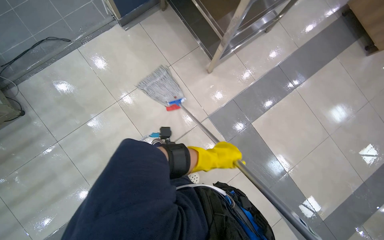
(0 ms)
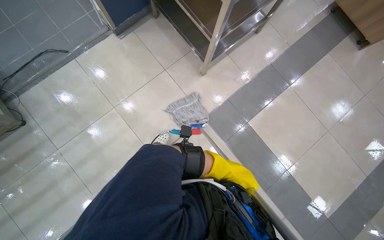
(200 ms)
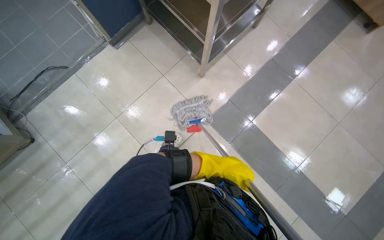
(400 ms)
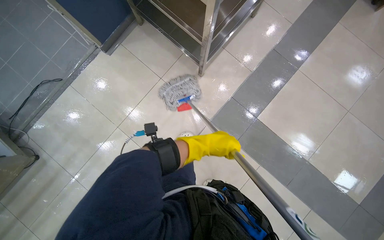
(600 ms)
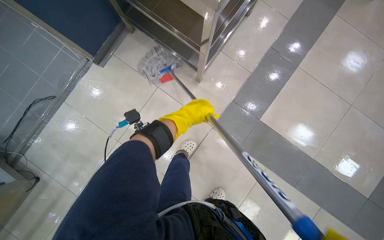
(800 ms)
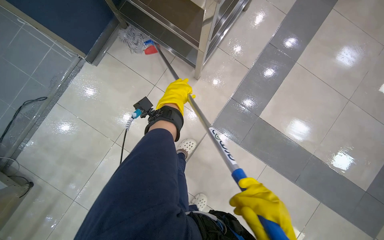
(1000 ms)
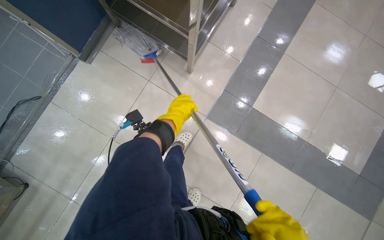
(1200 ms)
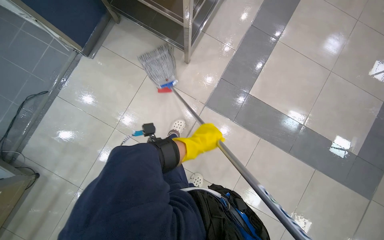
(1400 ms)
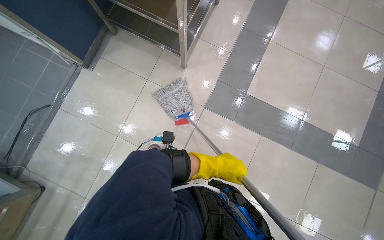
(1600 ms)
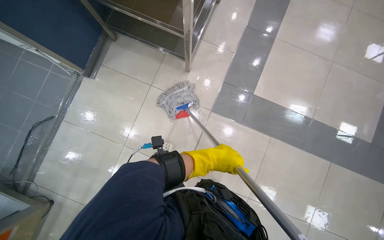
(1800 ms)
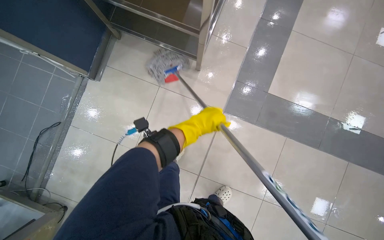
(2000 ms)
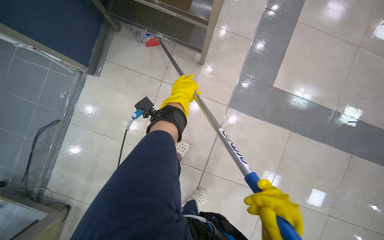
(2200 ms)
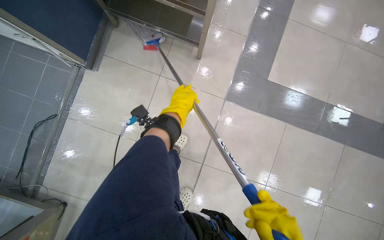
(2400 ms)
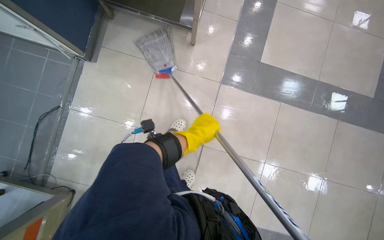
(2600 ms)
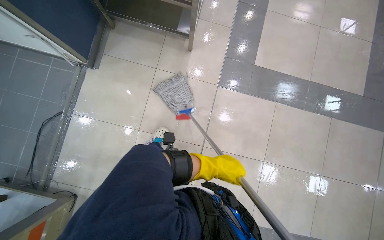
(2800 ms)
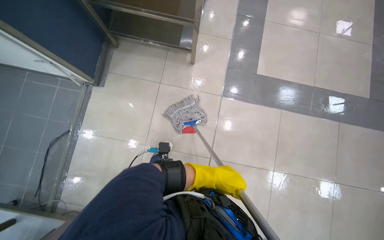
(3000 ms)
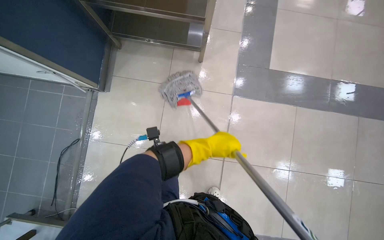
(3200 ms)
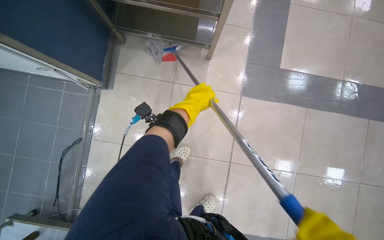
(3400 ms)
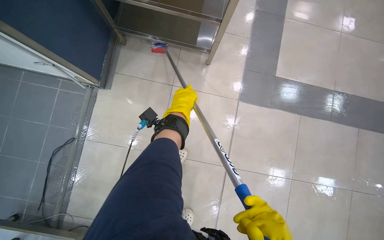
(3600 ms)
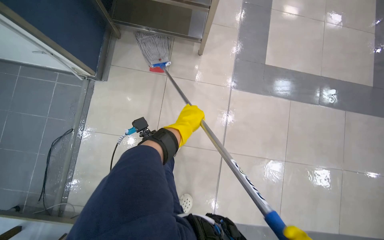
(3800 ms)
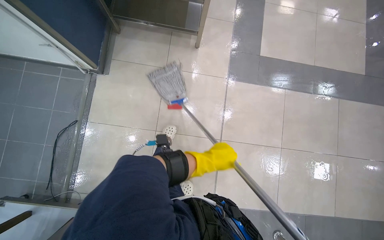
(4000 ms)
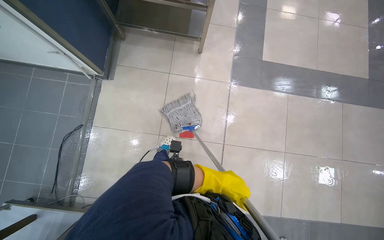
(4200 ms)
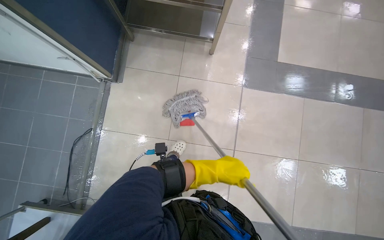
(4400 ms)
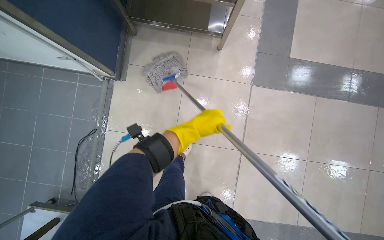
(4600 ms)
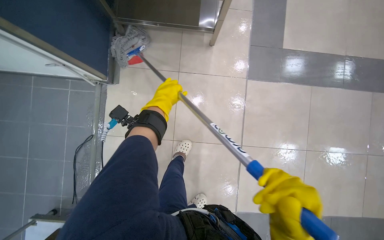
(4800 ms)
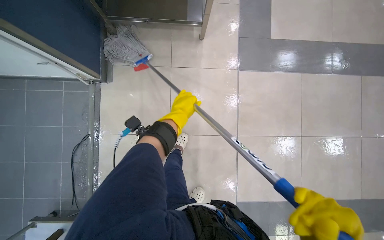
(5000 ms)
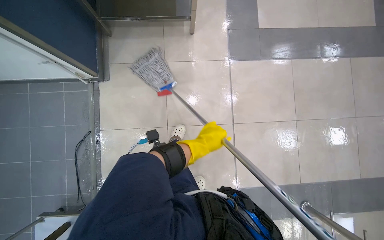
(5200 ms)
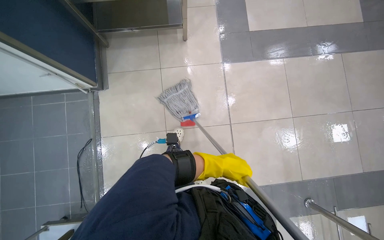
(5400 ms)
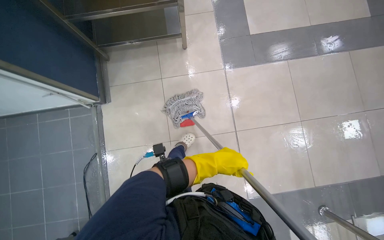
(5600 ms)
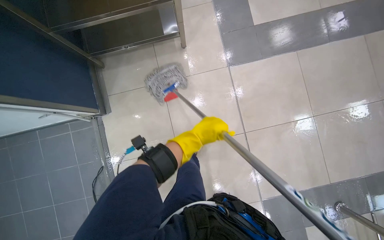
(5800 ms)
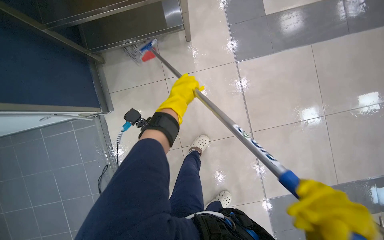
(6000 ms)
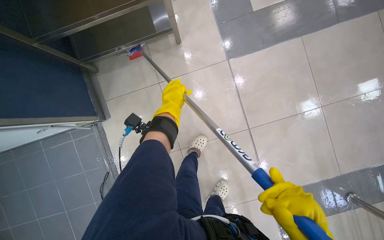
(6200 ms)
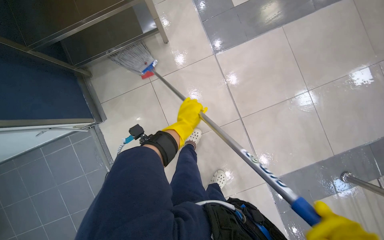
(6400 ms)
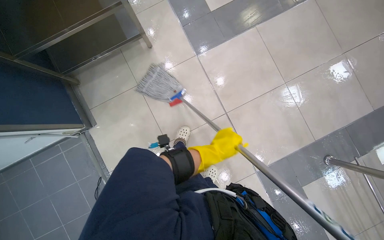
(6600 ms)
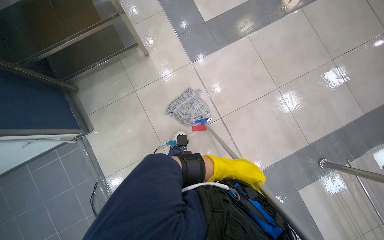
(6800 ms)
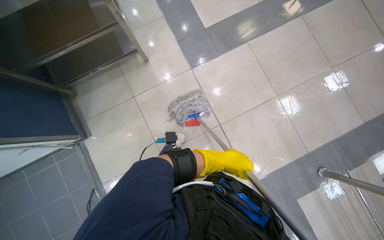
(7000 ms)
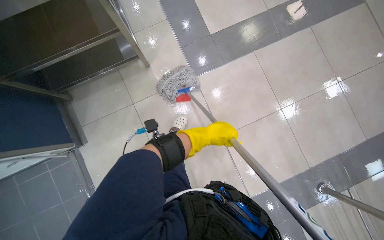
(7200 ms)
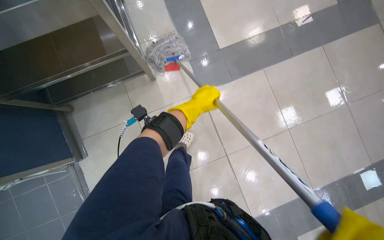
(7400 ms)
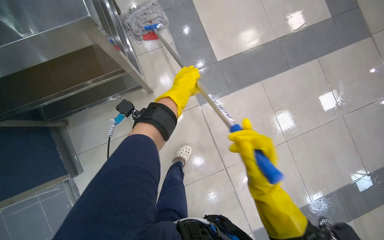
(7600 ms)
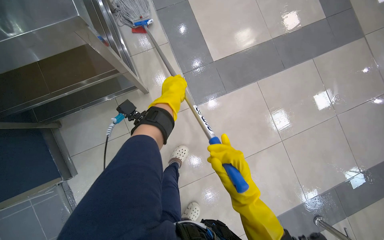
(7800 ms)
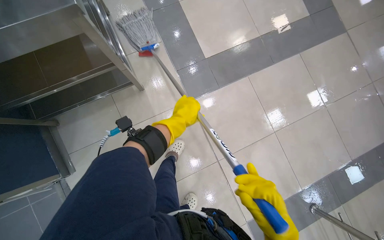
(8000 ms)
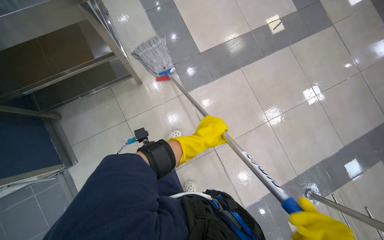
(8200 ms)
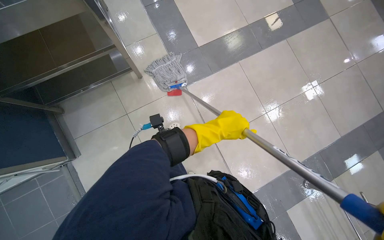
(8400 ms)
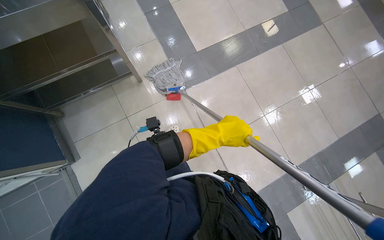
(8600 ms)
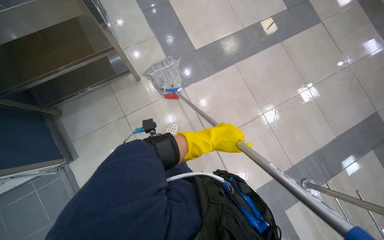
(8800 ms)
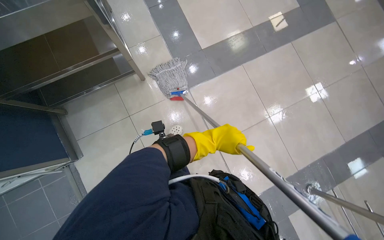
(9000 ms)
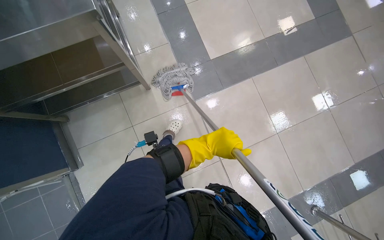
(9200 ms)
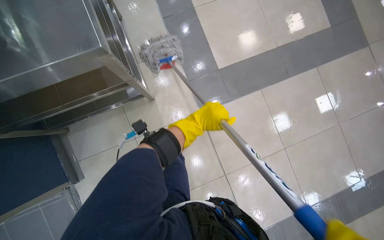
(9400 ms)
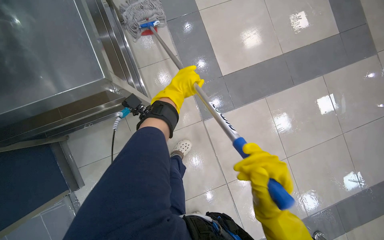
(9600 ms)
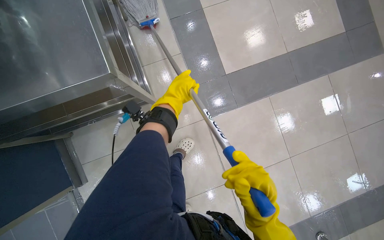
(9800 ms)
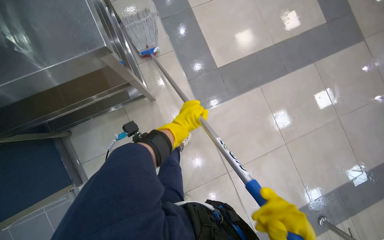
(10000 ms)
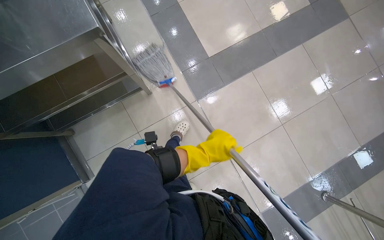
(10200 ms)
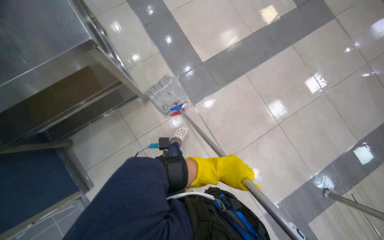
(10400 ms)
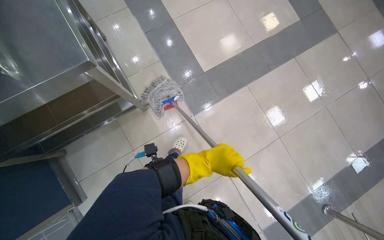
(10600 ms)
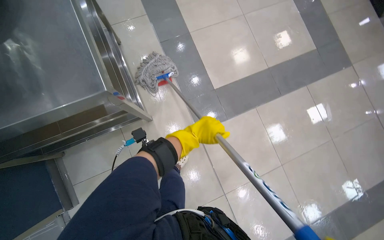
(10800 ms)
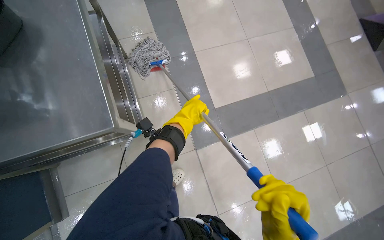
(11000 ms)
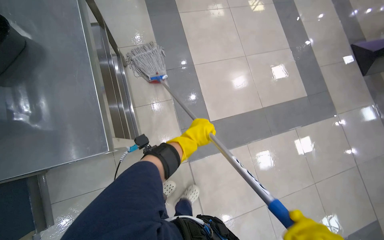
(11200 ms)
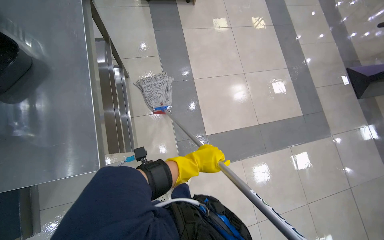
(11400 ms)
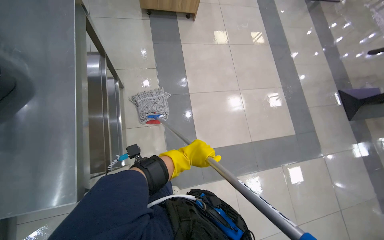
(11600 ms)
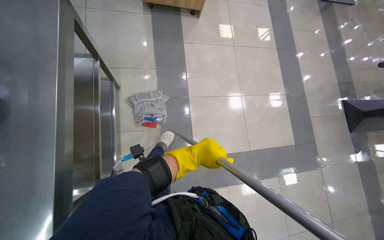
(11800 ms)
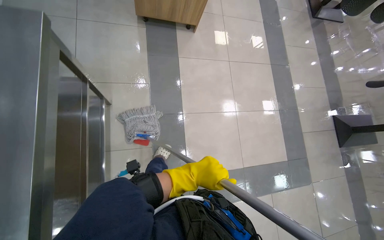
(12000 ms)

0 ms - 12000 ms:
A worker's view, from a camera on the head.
Job: mopping floor.
The whole recording: Mopping cafeteria floor. The worker mops the tiled floor of the cafeteria with a string mop.
0 ms - 1600 ms: The scene rotates counterclockwise by about 30 degrees. The right hand swings up and down the picture, some 30 cm each way, with 2 reversals.
1600 ms - 3000 ms: The right hand reaches approximately 40 cm up the picture, then returns.
3000 ms - 4400 ms: The right hand moves approximately 40 cm up the picture and comes back.
4400 ms - 6000 ms: The right hand swings up and down the picture, some 30 cm each way, with 2 reversals.
6000 ms - 7600 ms: The right hand reaches roughly 40 cm down the picture, then returns.
7600 ms - 9000 ms: The right hand goes some 50 cm down the picture and to the right.
10400 ms - 12000 ms: The wearer moves approximately 80 cm. The scene rotates clockwise by roughly 30 degrees.

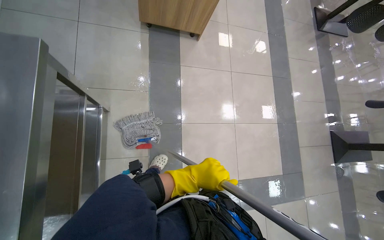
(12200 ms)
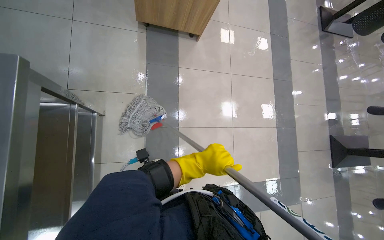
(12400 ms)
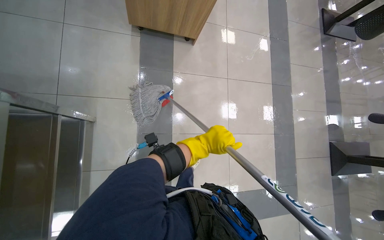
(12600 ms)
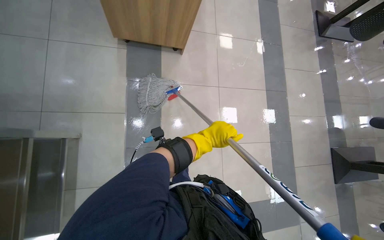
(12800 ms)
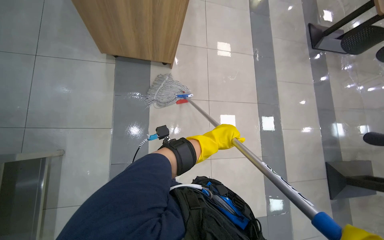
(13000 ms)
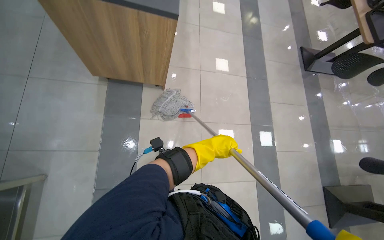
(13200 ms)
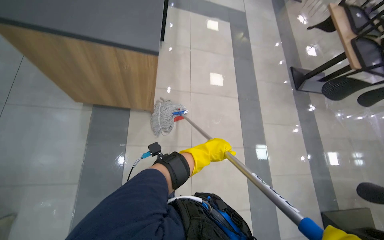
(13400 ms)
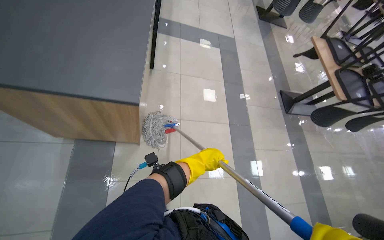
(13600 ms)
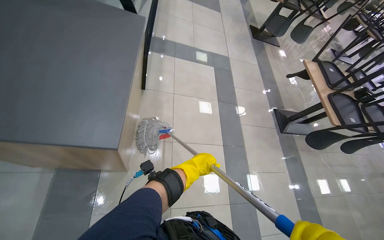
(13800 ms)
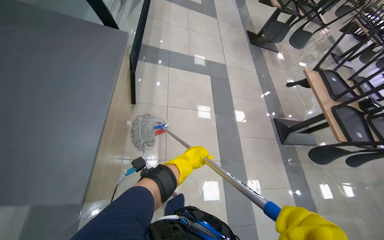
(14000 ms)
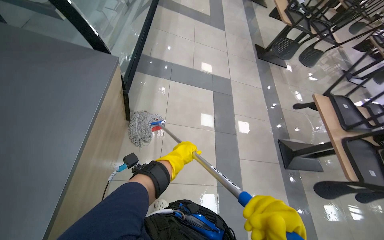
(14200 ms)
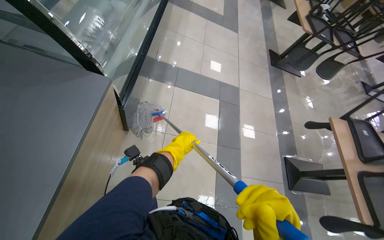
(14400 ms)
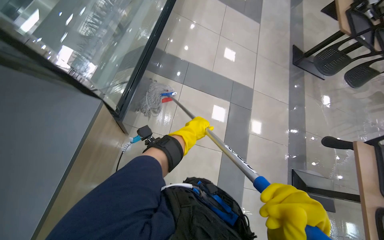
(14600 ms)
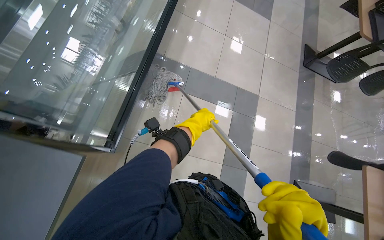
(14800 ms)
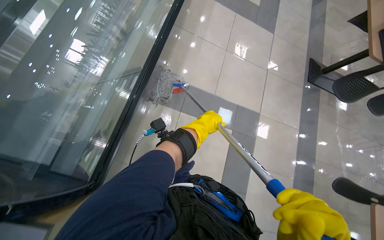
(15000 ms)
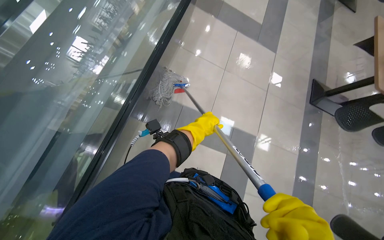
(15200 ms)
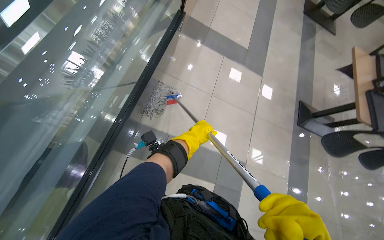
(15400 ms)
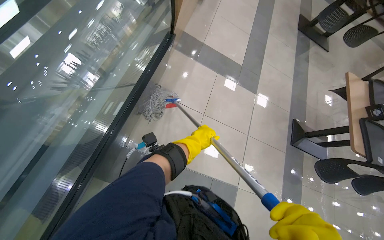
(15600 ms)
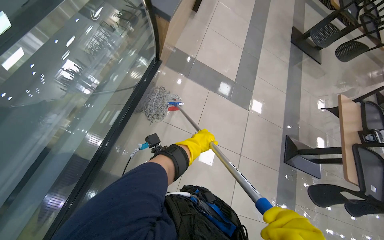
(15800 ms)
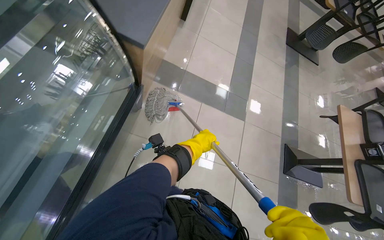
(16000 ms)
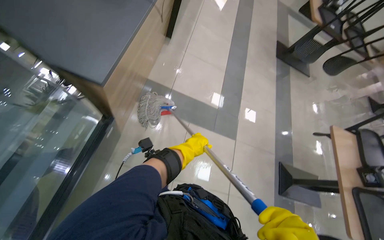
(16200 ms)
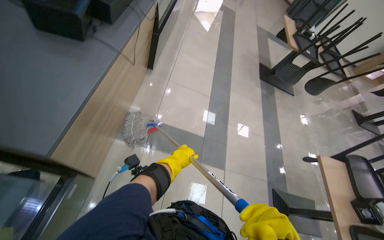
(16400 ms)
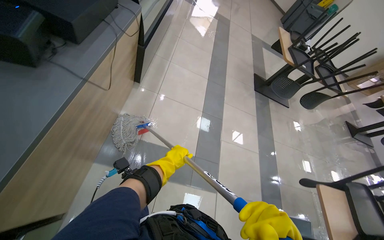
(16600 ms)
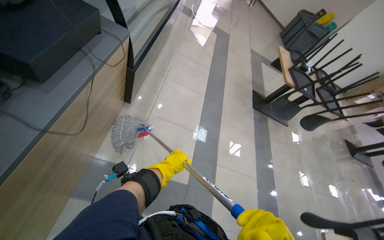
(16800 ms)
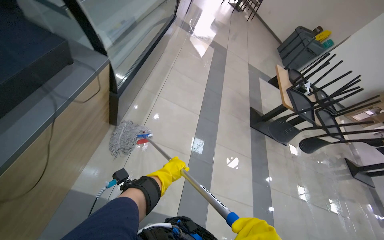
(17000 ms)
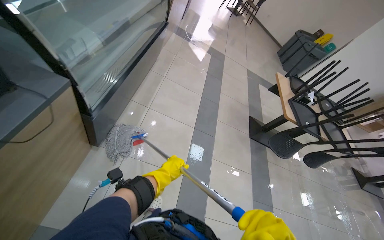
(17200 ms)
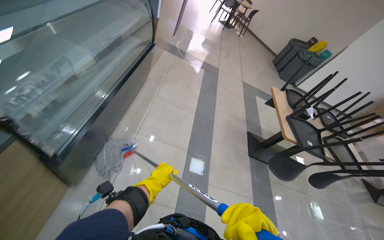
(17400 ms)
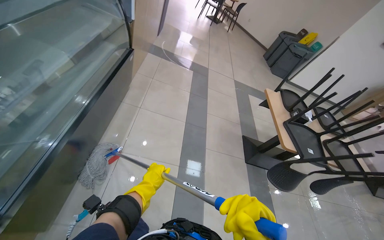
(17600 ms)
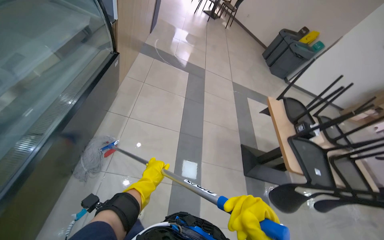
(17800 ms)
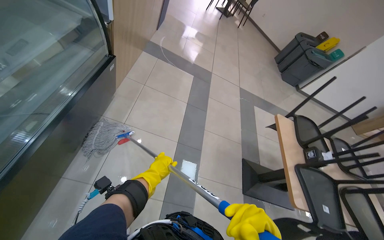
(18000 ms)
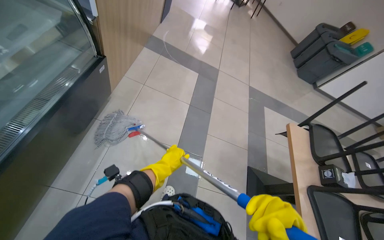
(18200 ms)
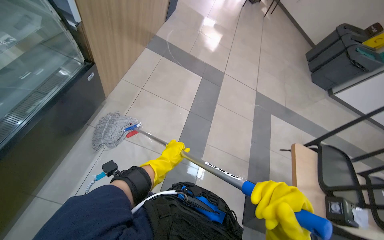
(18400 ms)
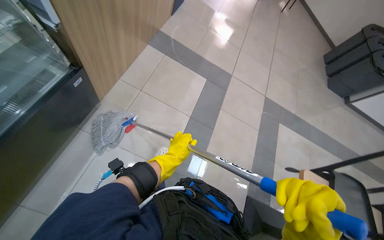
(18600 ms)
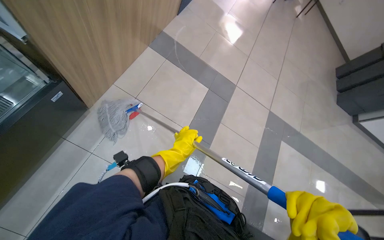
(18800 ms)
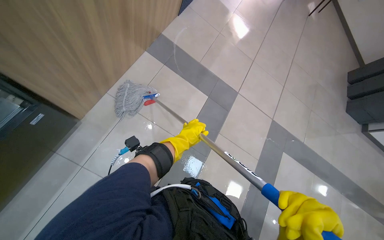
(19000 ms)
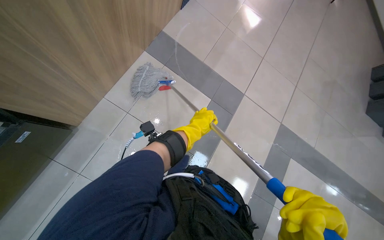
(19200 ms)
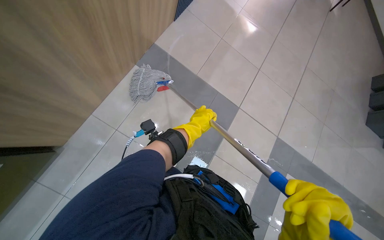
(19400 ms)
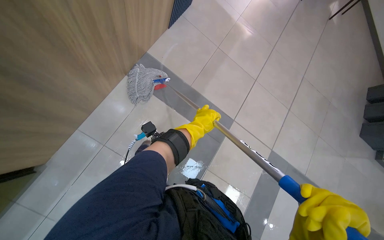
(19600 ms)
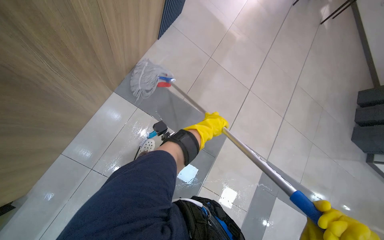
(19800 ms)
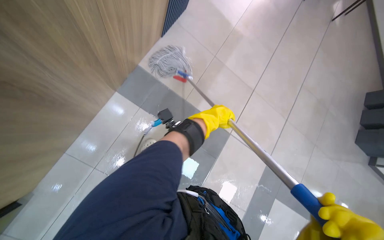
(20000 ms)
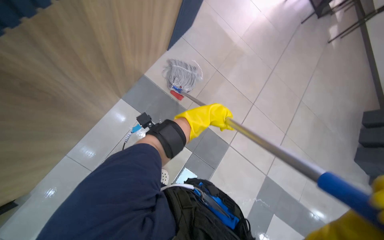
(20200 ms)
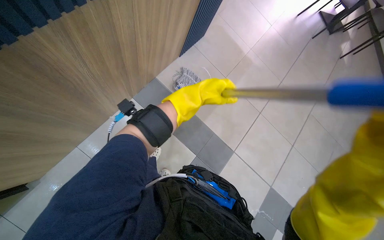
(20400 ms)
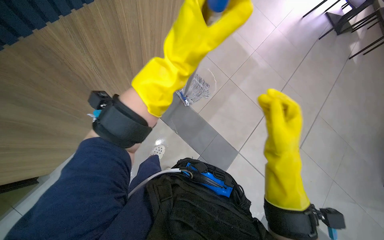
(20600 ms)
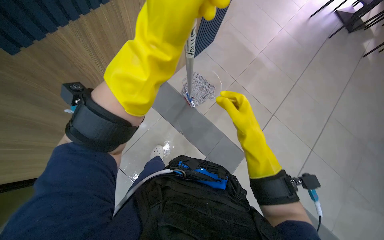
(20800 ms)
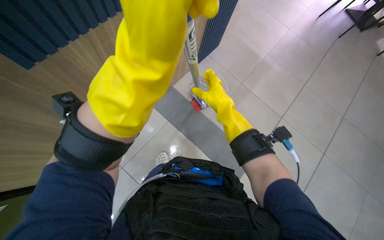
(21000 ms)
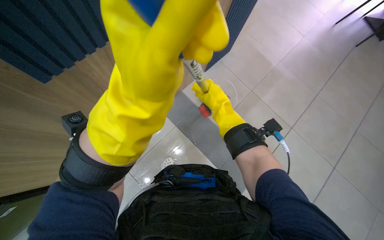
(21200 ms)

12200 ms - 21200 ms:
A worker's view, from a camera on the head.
Job: mopping floor.
The whole recording: Mopping cafeteria floor. The worker mops the tiled floor of the cafeteria with a string mop.
12200 ms - 13800 ms: The wearer moves about 1 m. The view tilts roughly 15 degrees upward.
13800 ms - 15200 ms: The camera is carried approximately 1 m.
16600 ms - 18200 ms: The camera travels some 1.5 m.
18200 ms - 19800 ms: The camera is carried roughly 60 cm.
19800 ms - 21200 ms: The view tips upward by roughly 15 degrees. The right hand goes about 50 cm nearer to the camera.
